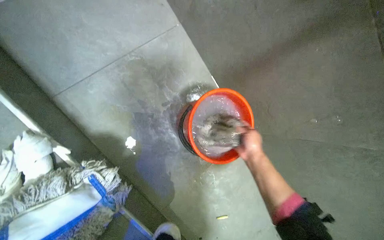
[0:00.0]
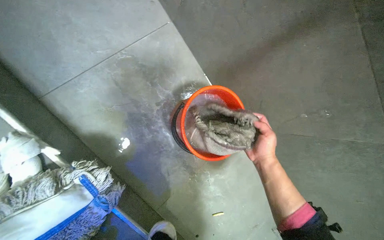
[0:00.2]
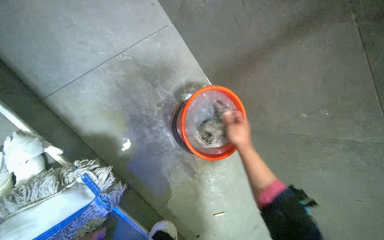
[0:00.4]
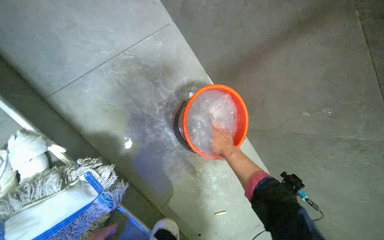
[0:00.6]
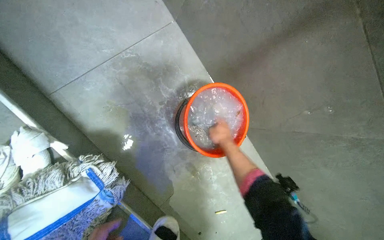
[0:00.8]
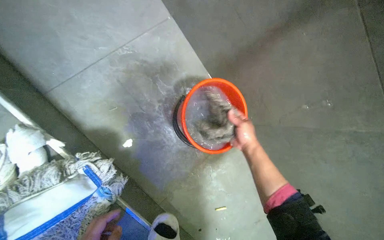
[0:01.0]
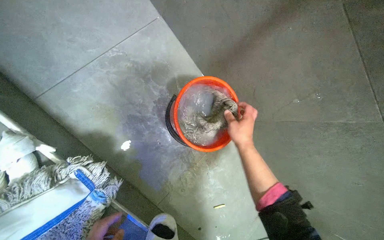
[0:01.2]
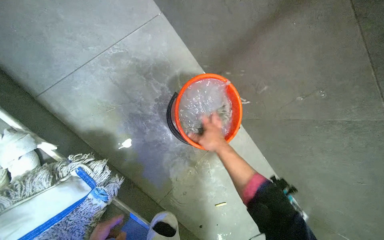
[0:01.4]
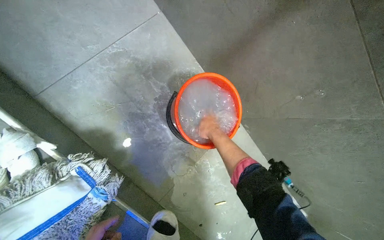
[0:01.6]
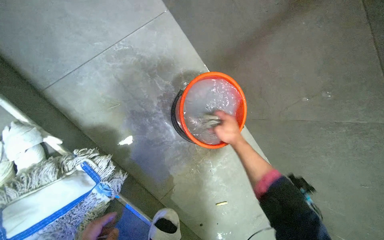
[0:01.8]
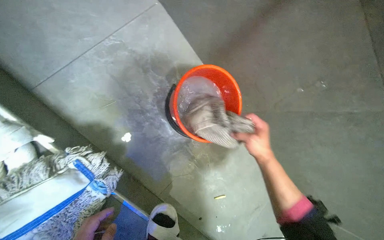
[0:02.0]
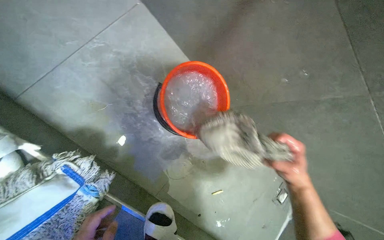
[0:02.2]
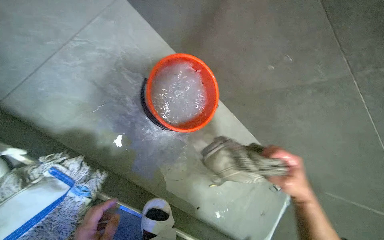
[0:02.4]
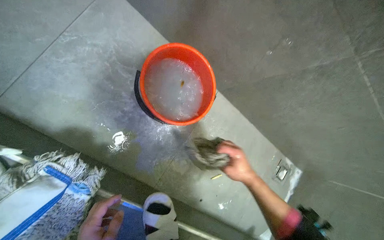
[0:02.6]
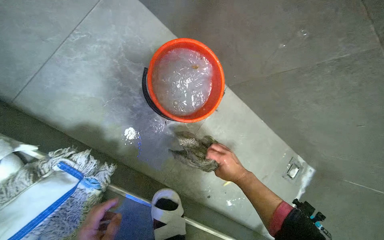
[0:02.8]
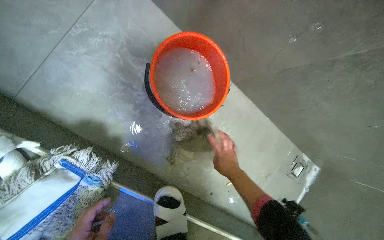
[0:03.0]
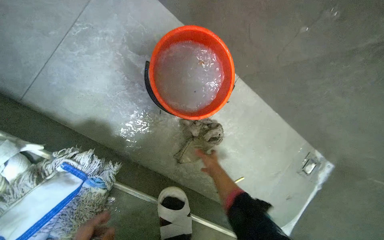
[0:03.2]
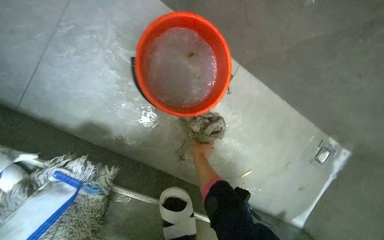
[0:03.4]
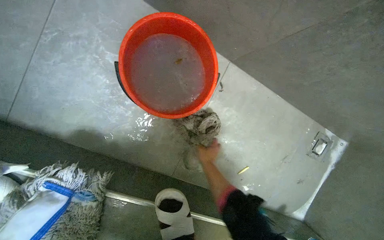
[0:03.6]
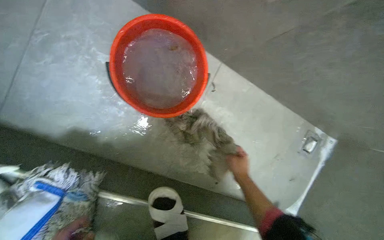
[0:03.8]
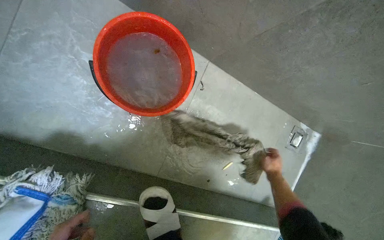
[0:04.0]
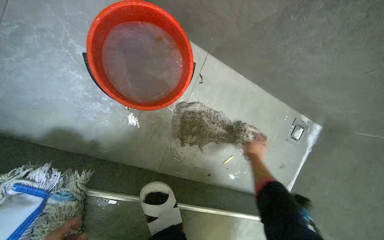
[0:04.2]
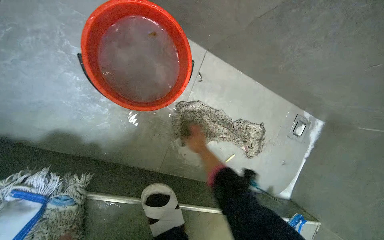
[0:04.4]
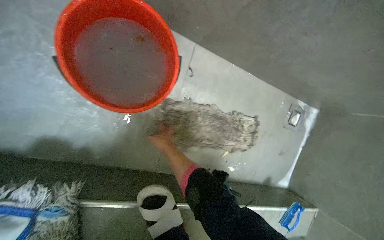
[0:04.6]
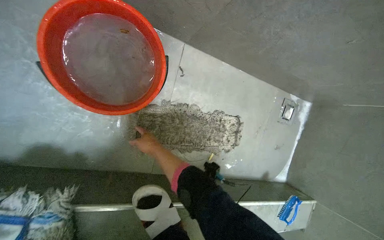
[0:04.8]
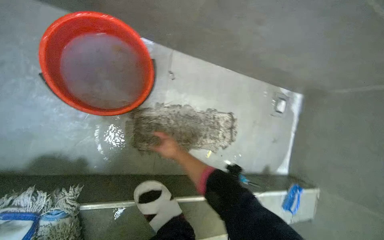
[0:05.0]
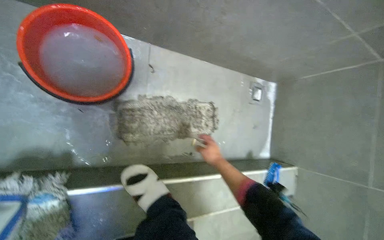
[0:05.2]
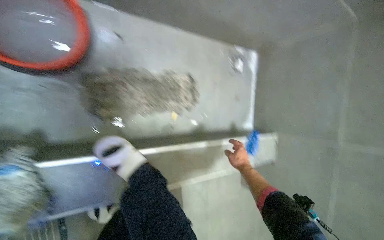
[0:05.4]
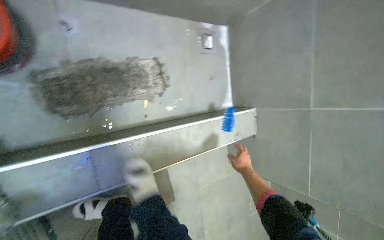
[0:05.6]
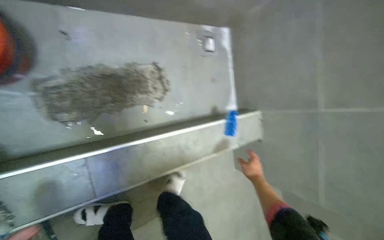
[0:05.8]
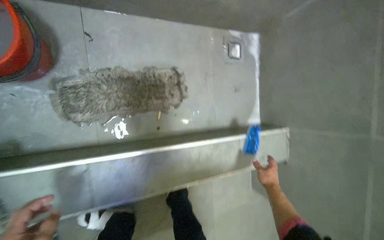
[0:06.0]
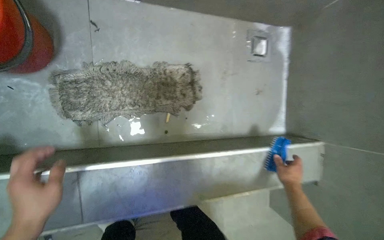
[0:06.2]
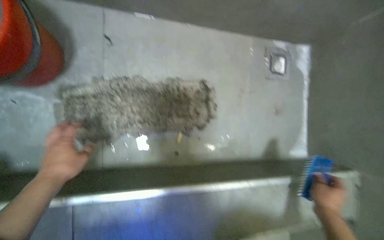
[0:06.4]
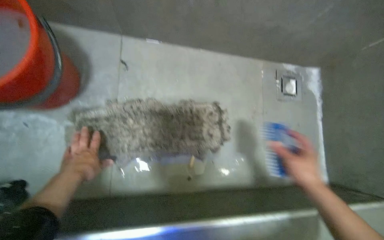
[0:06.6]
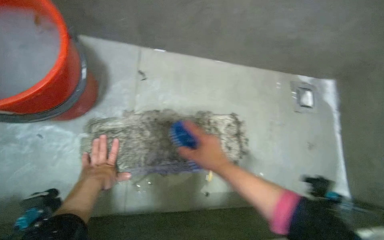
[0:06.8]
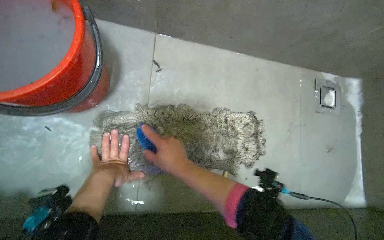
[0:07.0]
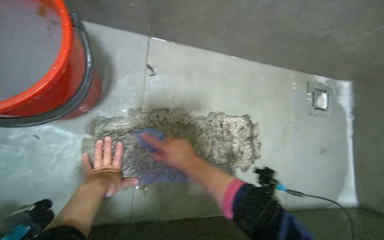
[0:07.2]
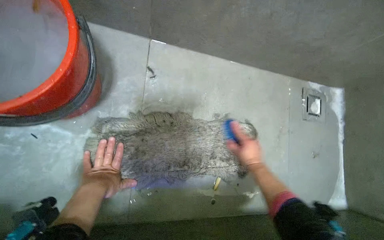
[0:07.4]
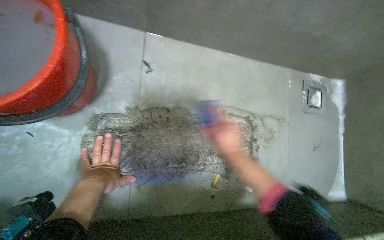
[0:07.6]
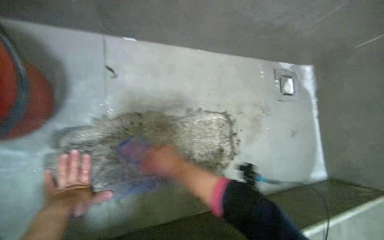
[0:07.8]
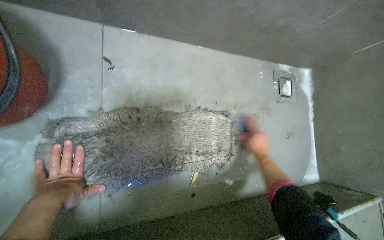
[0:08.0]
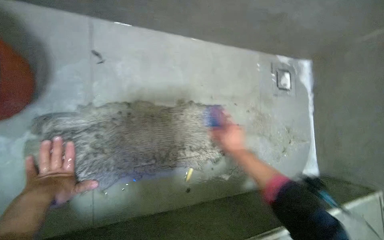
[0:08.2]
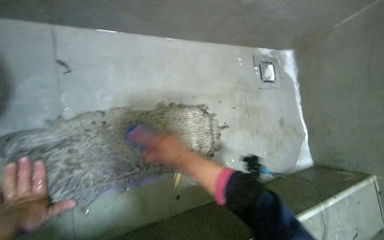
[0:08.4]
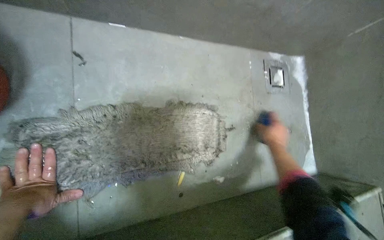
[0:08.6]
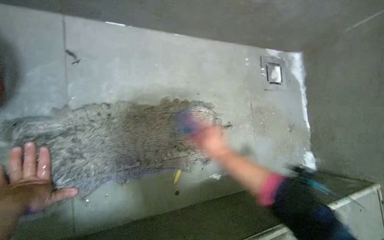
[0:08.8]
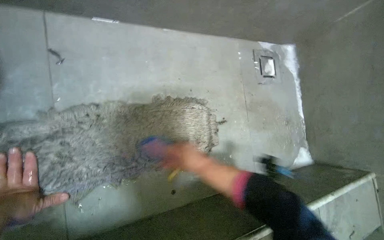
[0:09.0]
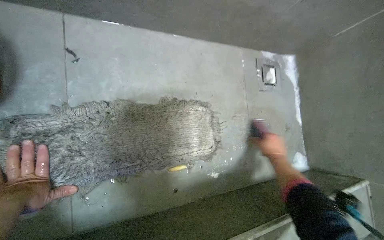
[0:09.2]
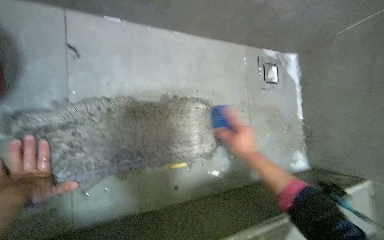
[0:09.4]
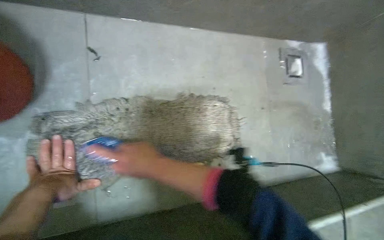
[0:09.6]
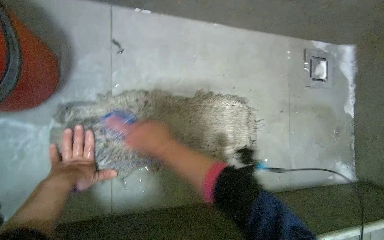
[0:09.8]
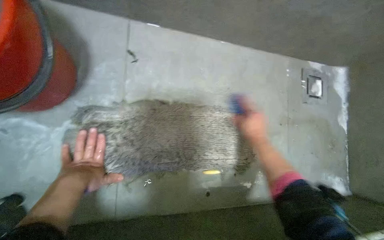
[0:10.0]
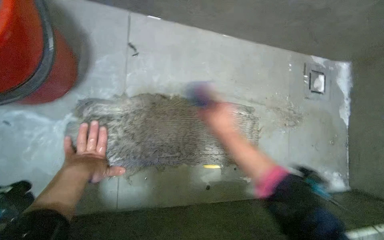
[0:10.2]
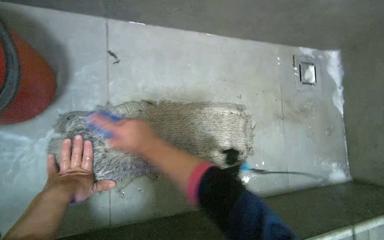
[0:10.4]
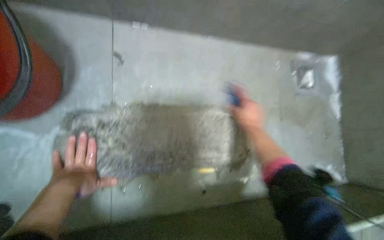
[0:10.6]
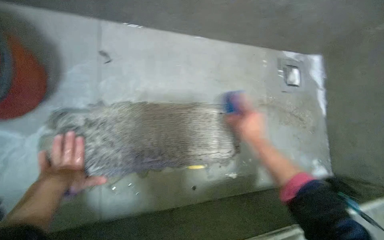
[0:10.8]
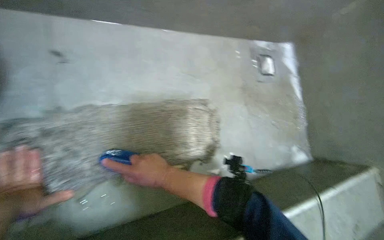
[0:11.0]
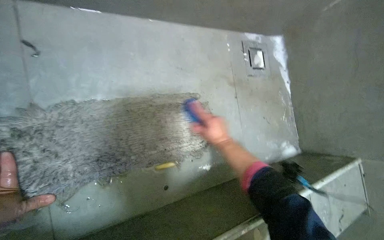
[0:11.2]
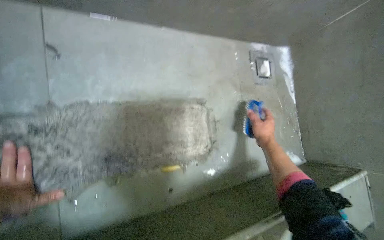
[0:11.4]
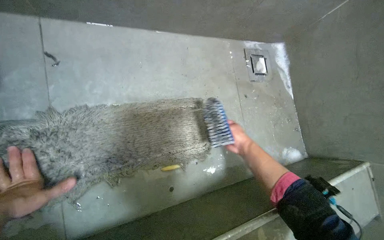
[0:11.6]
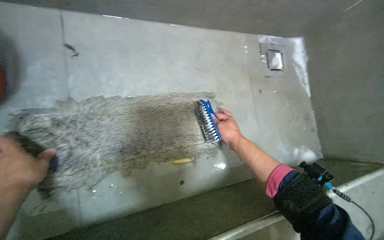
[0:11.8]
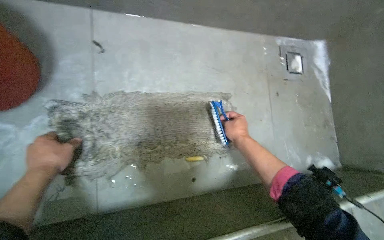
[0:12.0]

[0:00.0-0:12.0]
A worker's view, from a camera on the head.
Job: preparing cleaning supplies.
The whole recording: Cleaning mop head and bucket. The worker empties dirty water, refills the bucket, and rinses the mop head.
0:00.0 to 0:01.6: The right hand goes about 10 cm to the left.
0:01.6 to 0:03.0: The right hand shifts roughly 25 cm down the picture, and reaches about 30 cm to the right, then returns.
0:06.0 to 0:07.6: The right hand heads up the picture, covering roughly 35 cm, and goes to the left and returns, roughly 50 cm each way.
0:07.6 to 0:09.0: The right hand moves left and right over about 35 cm, changing direction 2 times.
0:09.0 to 0:10.4: The right hand moves left and right over roughly 40 cm, changing direction 2 times.
0:10.4 to 0:12.0: The right hand moves left and right over some 30 cm, changing direction 2 times.

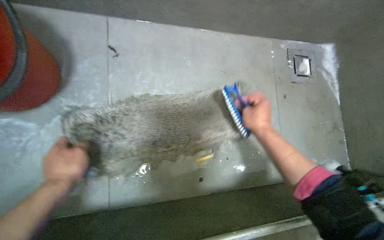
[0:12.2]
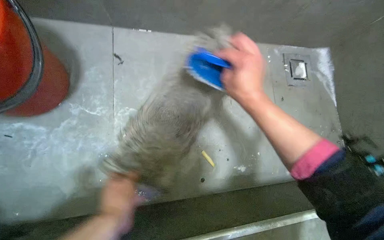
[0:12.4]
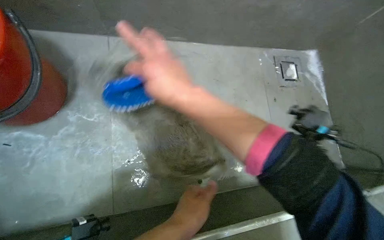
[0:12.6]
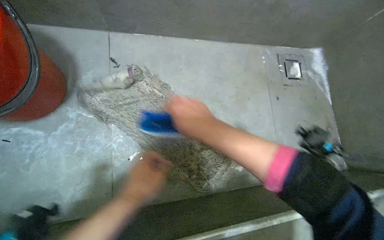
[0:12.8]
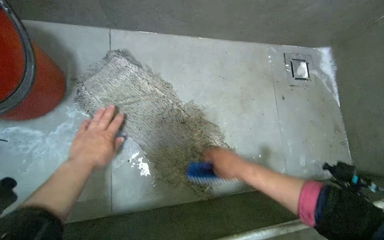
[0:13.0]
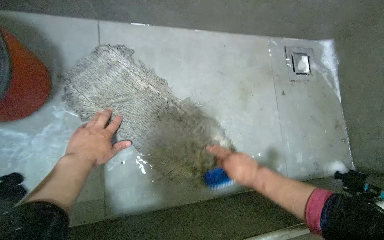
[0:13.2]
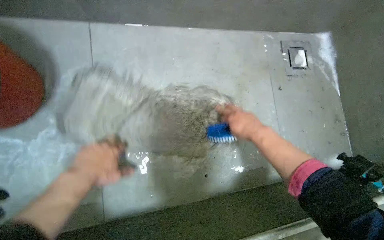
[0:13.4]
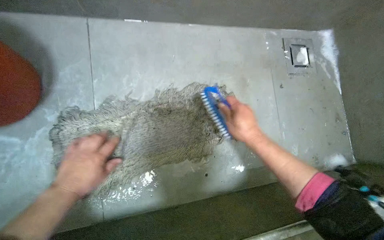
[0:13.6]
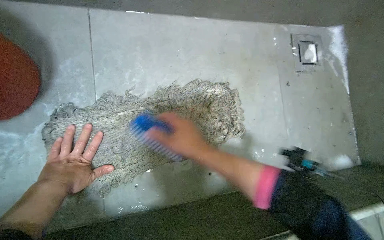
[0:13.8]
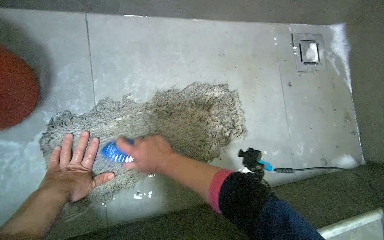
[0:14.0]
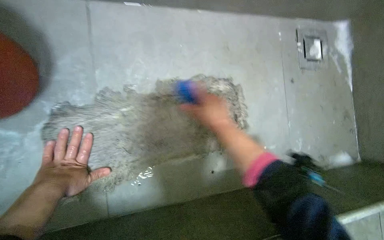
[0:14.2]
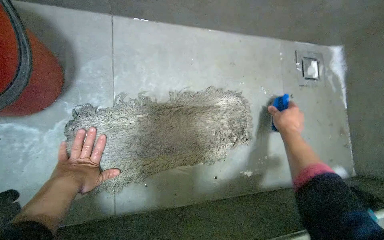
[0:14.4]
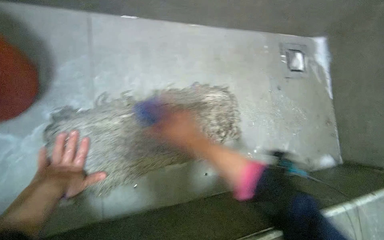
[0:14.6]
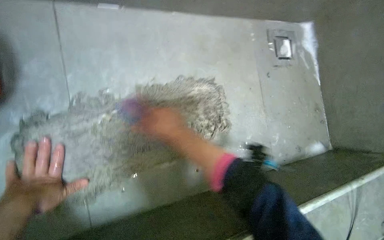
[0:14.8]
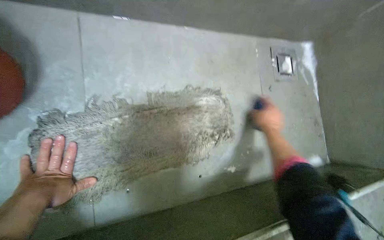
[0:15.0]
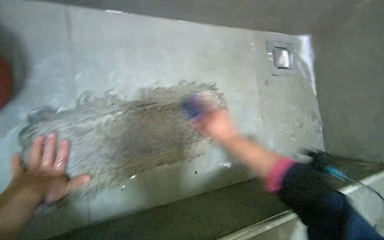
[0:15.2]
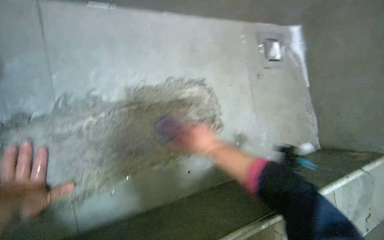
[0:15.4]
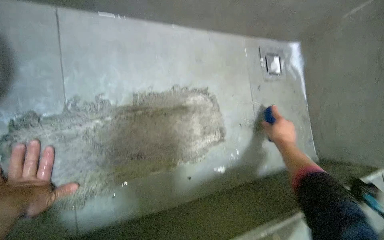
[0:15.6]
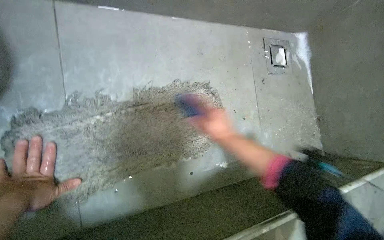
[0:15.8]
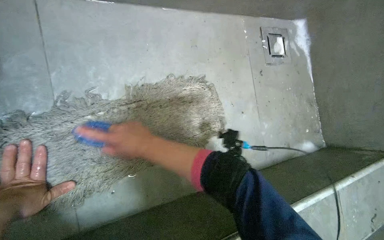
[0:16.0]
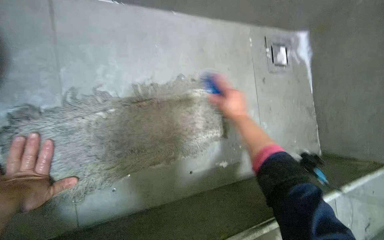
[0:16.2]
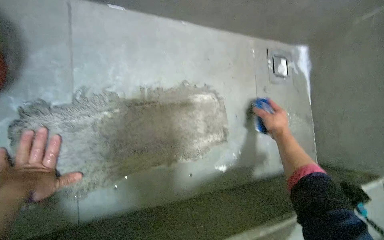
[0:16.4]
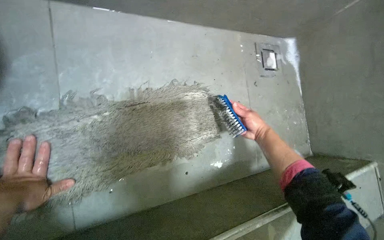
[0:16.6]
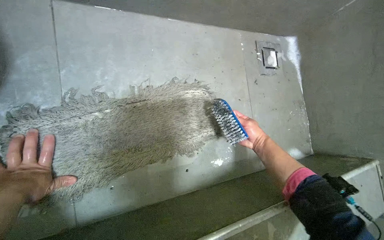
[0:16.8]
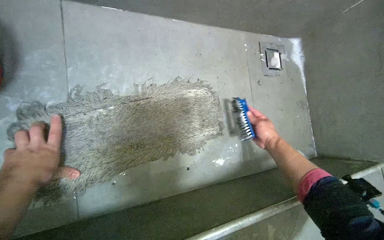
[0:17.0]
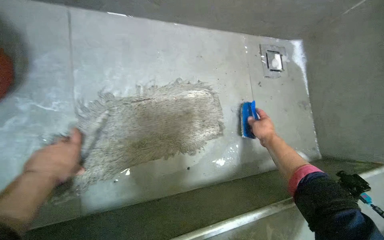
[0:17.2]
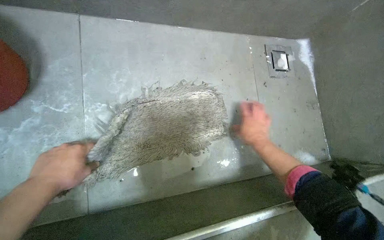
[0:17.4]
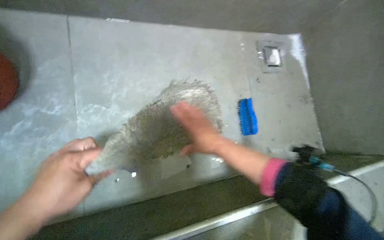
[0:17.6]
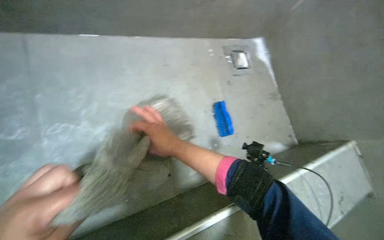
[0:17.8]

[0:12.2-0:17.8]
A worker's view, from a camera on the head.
Job: preparing cleaning supplies.
The whole recording: Cleaning mop head and bucket. The worker empties dirty water, refills the bucket, and rinses the mop head.
0:12.2 to 0:13.6: The right hand reaches about 20 cm to the left, then returns. Meanwhile the left hand goes to the right and returns, roughly 25 cm each way.
0:13.6 to 0:15.0: The right hand moves some 25 cm to the left and comes back.
0:15.0 to 0:16.4: The right hand goes left and right, approximately 40 cm each way, reversing 3 times.
0:16.4 to 0:17.8: The right hand shifts some 25 cm to the left.

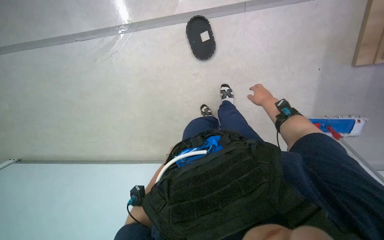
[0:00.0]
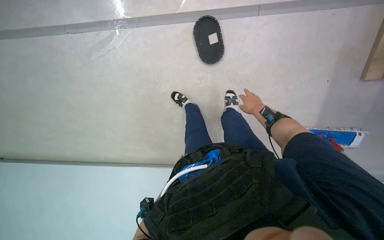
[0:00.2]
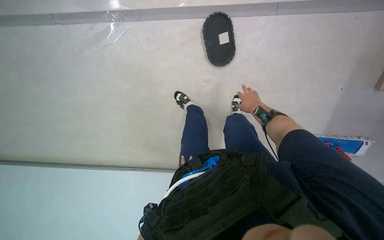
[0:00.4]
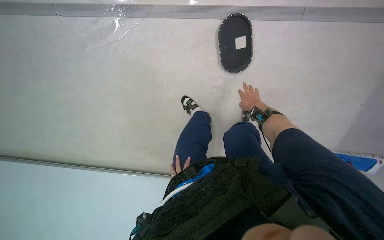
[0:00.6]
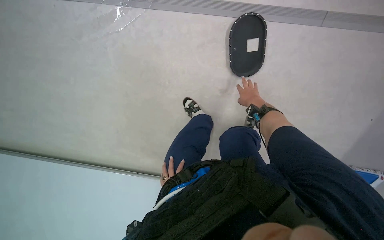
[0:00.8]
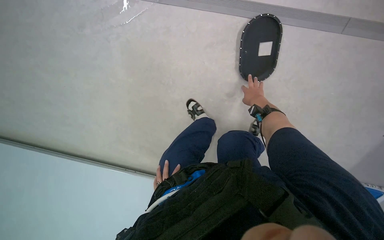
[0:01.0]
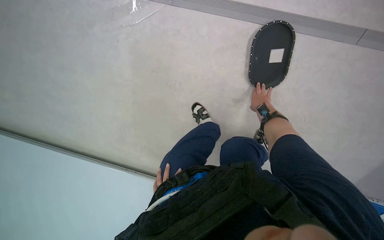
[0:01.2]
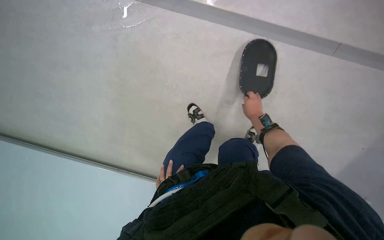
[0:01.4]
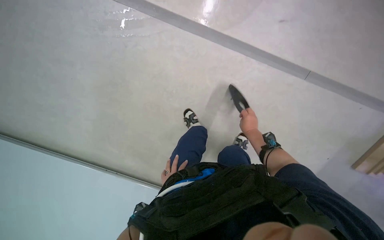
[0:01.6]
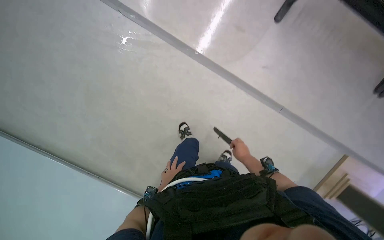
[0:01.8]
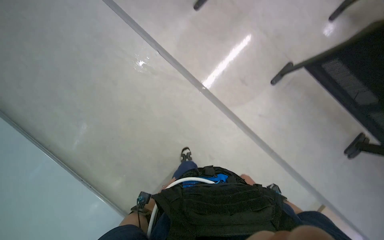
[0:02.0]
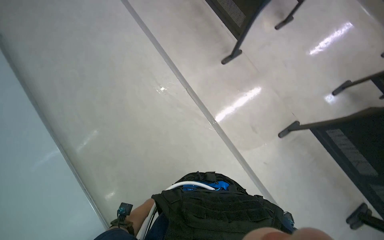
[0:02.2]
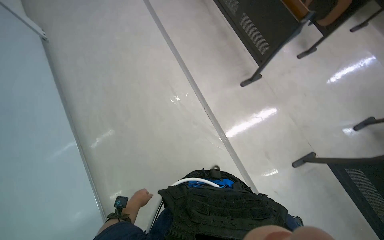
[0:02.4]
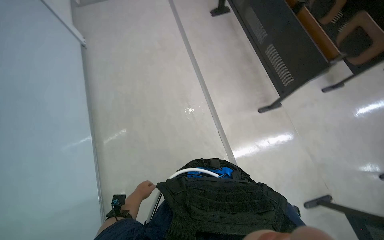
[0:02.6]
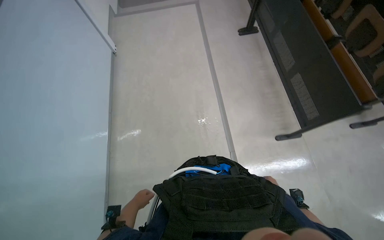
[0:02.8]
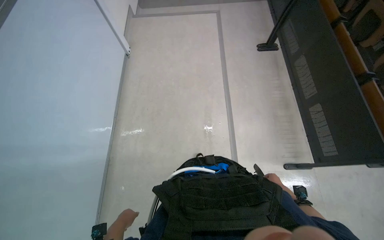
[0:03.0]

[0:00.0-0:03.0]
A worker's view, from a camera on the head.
Job: organizing items.
The whole recording: Handling black oval object. The worker picks up and manipulates a black oval object.
0:00.0 to 0:01.6: The camera travels some 60 cm. The camera is aimed approximately 20 degrees further to the right.
0:01.6 to 0:03.0: The camera is carried roughly 70 cm. The view tilts approximately 50 degrees upward. Everything in view rotates approximately 55 degrees clockwise.
